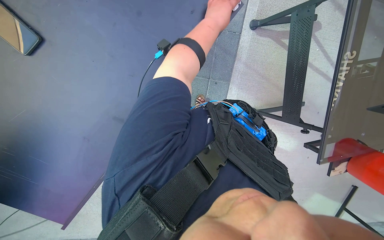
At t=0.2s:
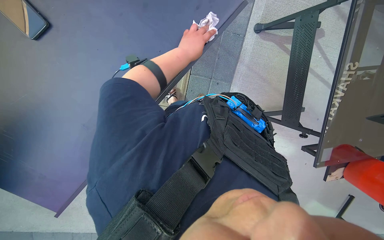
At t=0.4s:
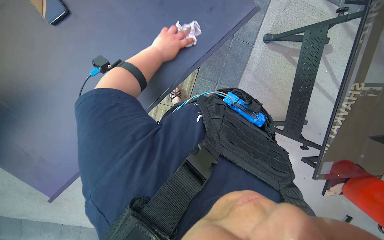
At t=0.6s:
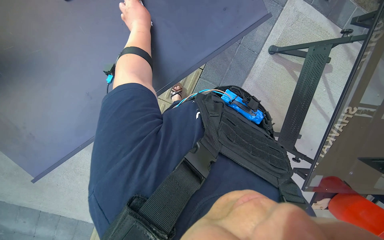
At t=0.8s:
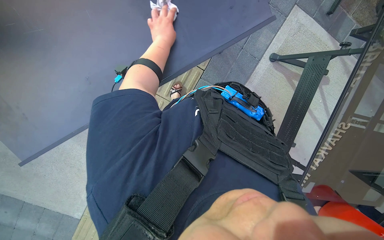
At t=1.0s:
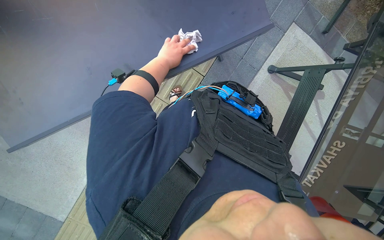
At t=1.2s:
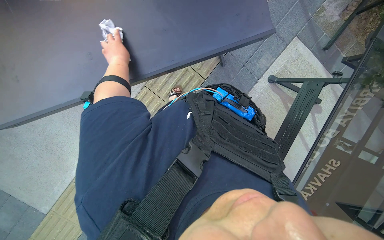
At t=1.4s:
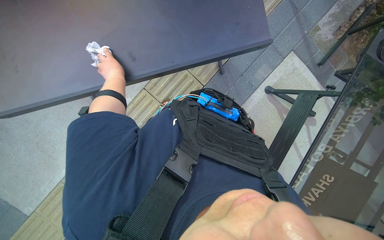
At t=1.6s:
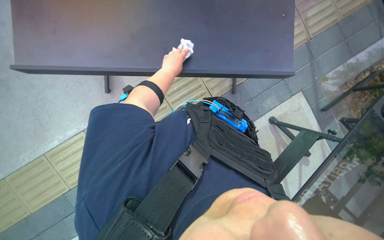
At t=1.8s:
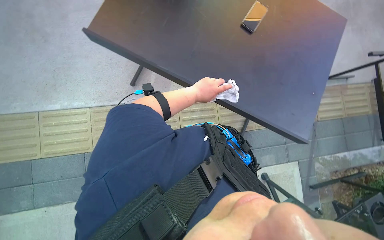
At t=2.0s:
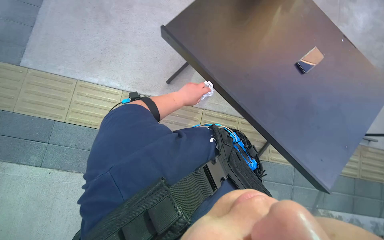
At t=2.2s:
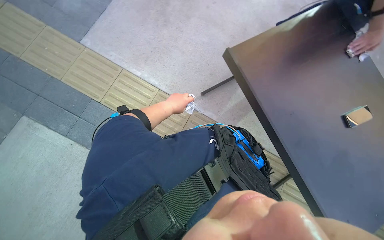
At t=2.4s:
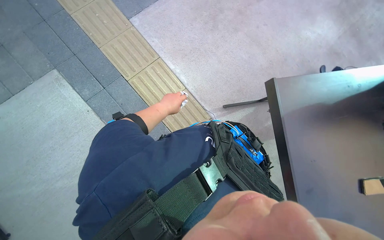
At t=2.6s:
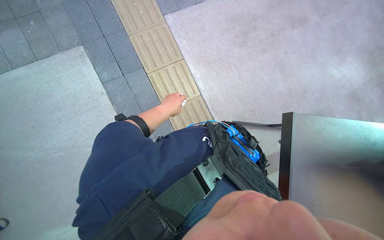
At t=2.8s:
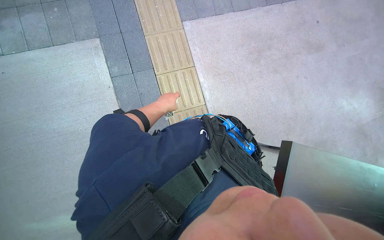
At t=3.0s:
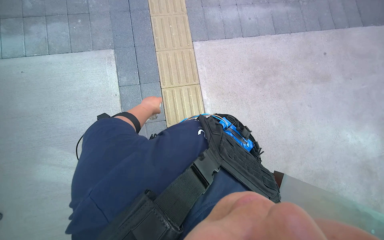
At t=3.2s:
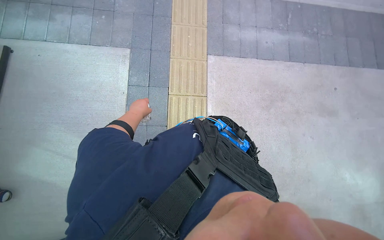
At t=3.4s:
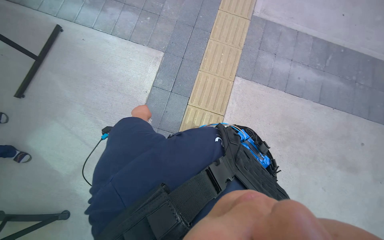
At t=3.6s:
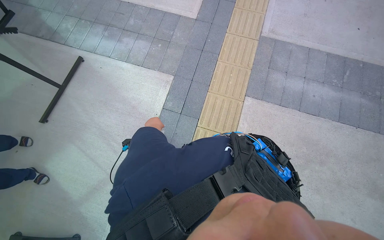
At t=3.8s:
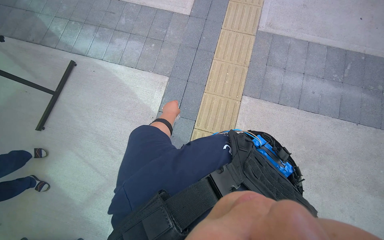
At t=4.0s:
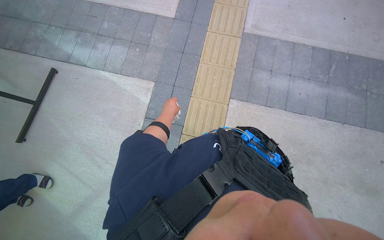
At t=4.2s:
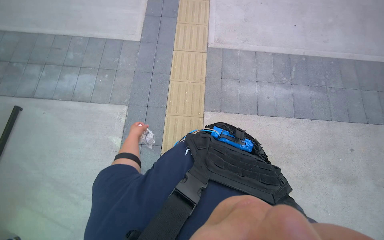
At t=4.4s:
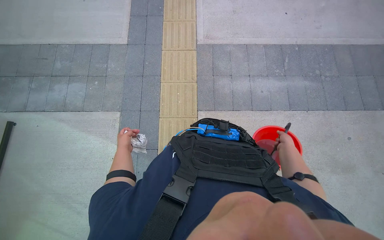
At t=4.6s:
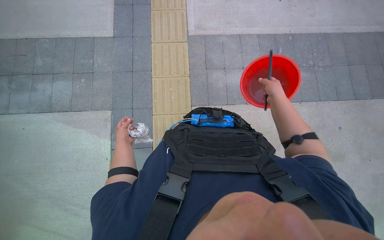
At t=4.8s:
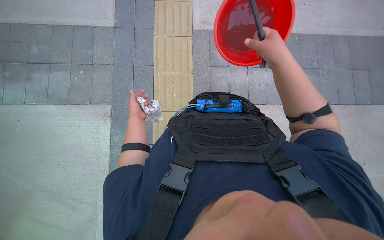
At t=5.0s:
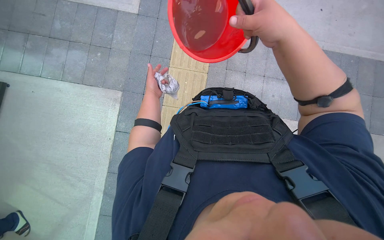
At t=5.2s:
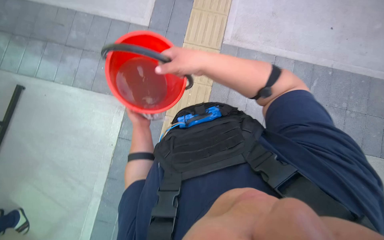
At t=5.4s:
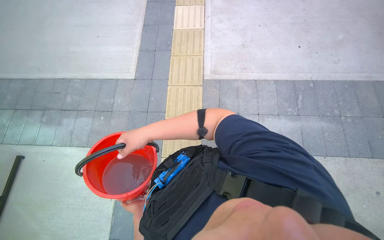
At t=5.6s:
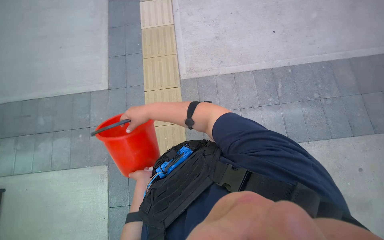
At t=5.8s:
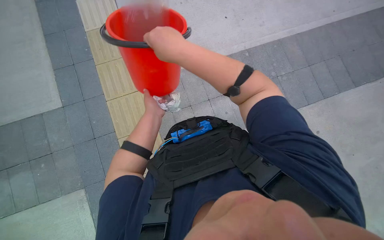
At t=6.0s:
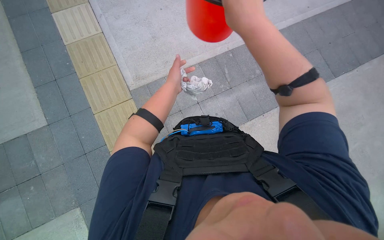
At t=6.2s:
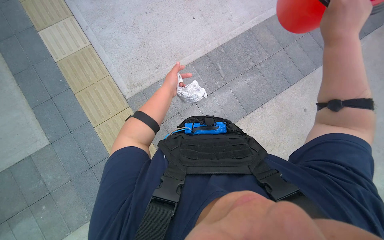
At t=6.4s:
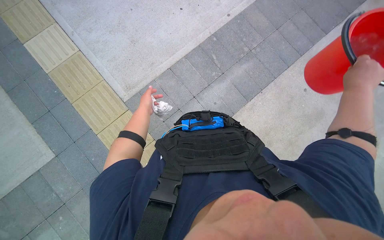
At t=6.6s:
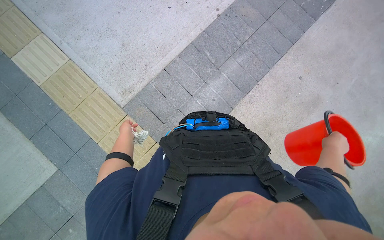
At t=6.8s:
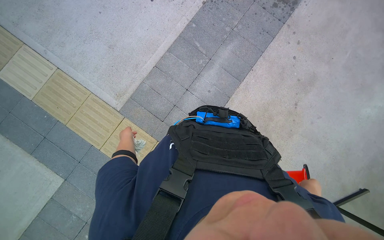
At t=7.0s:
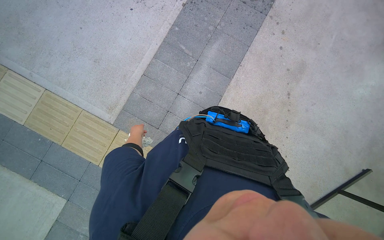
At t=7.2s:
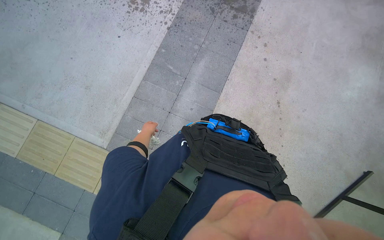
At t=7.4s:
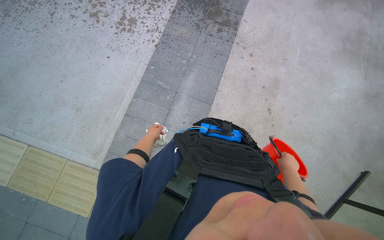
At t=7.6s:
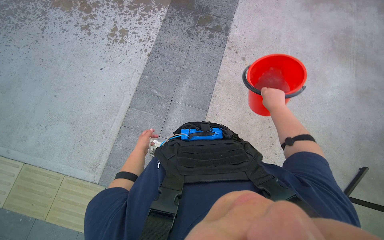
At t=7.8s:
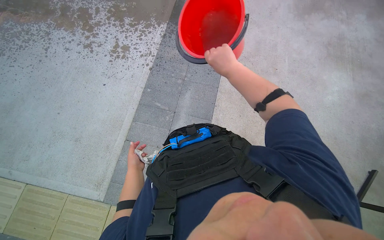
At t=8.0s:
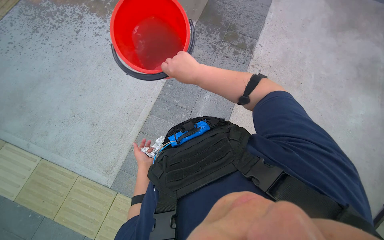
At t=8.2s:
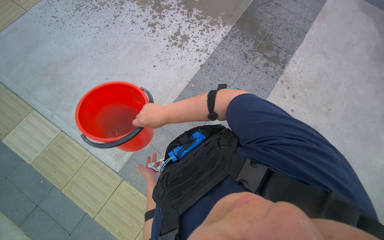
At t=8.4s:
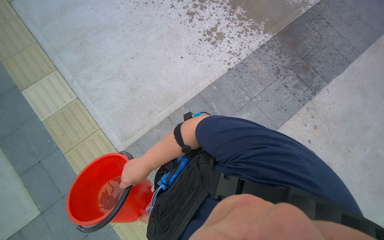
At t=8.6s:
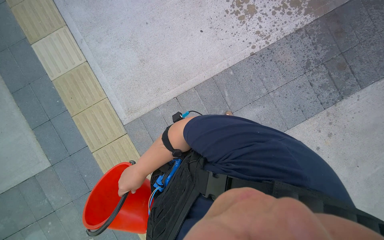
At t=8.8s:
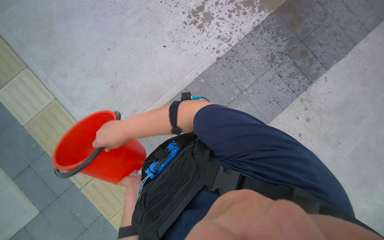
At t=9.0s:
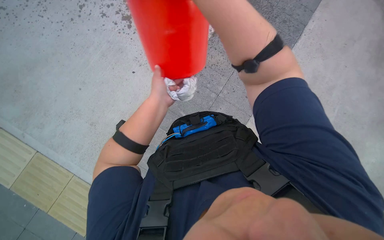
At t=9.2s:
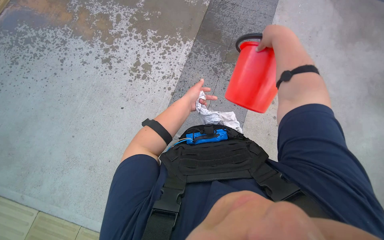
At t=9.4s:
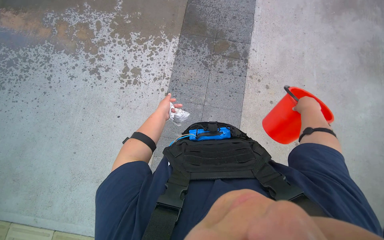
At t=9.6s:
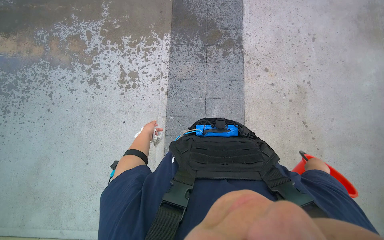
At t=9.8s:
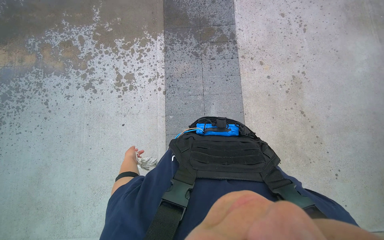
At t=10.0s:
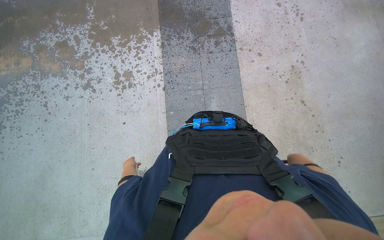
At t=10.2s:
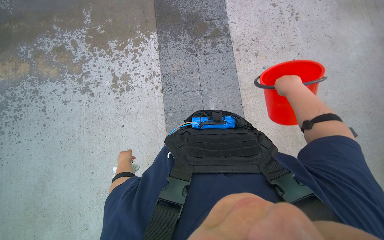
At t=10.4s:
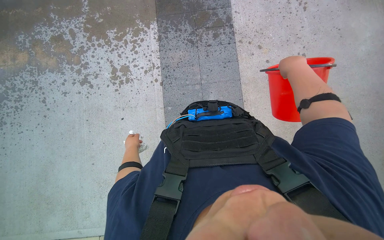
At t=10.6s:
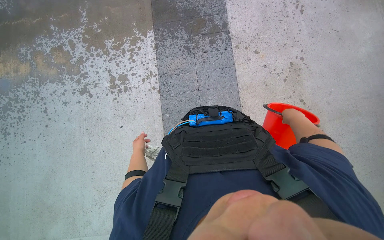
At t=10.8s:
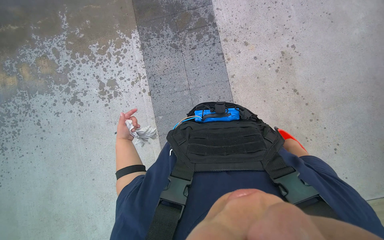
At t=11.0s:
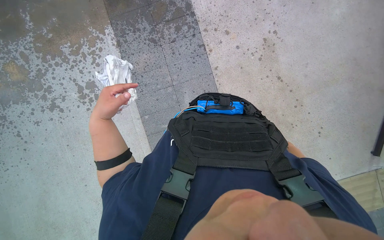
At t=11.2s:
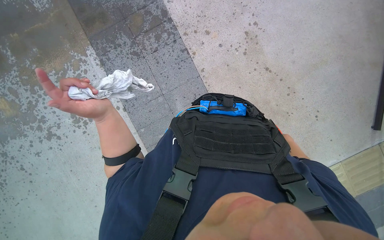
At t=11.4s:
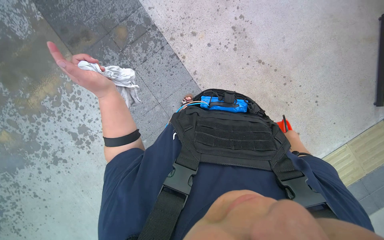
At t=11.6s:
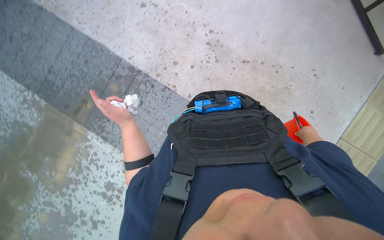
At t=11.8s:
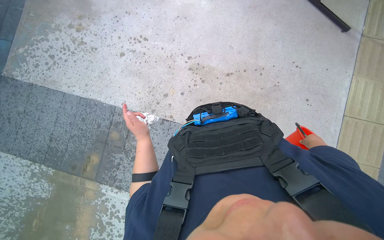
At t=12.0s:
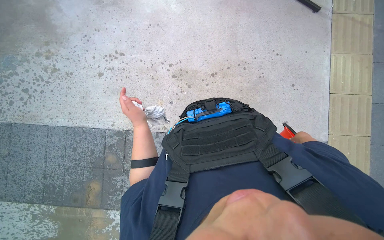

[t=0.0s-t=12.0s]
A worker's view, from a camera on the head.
Job: preparing cleaning supplies.
The whole recording: Rinsing and wringing cleaning cloth. The worker rinses and wrings a cleaning cloth in a red bucket.
t=0.0s to t=1.6s: The view tips upward by about 20 degrees. The scene turns approximately 50 degrees clockwise in the picture.
t=1.6s to t=3.0s: The wearer moves approximately 60 cm. The head turns to the left by about 115 degrees. The view tips upward by some 25 degrees.
t=3.0s to t=4.4s: The head travels about 60 cm.
t=4.4s to t=6.0s: The camera travels roughly 60 cm. The head rotates roughly 25 degrees to the right.
t=6.0s to t=7.6s: The scene rotates counterclockwise by about 50 degrees.
t=7.6s to t=9.0s: The camera is carried approximately 60 cm.
t=9.0s to t=10.4s: The scene rotates counterclockwise by approximately 40 degrees.
t=10.4s to t=12.0s: The wearer moves about 70 cm. The scene rotates counterclockwise by about 80 degrees.

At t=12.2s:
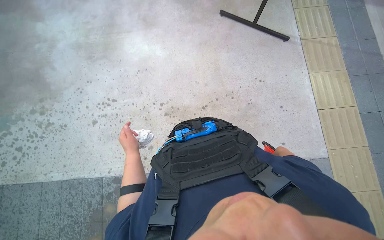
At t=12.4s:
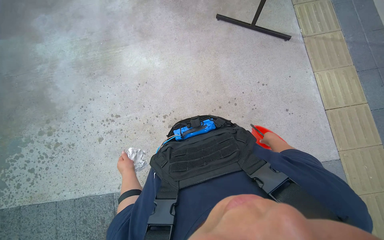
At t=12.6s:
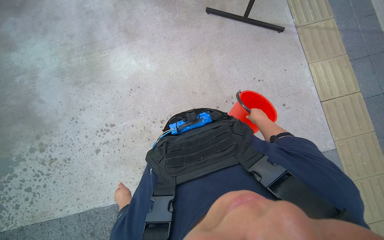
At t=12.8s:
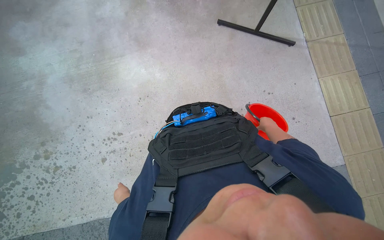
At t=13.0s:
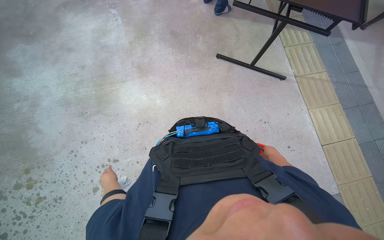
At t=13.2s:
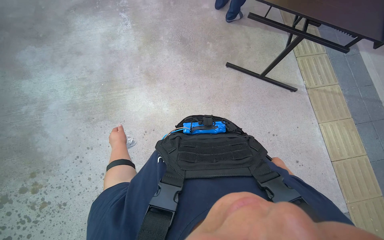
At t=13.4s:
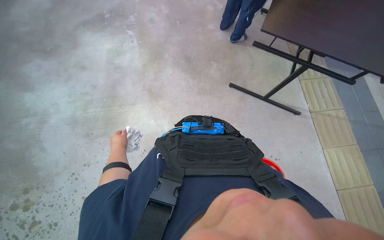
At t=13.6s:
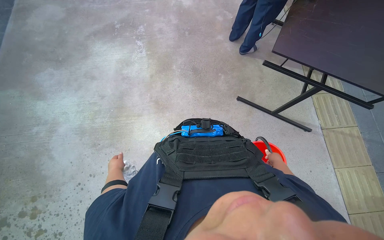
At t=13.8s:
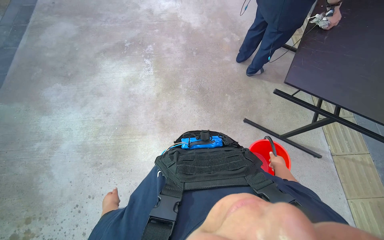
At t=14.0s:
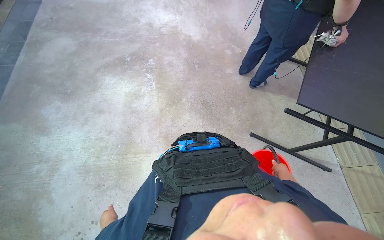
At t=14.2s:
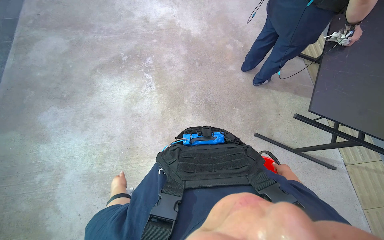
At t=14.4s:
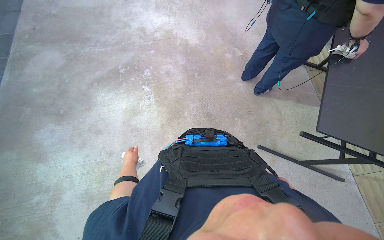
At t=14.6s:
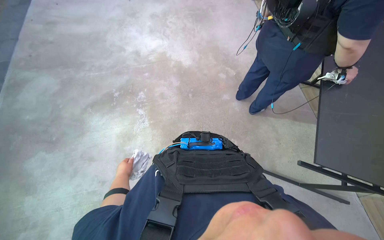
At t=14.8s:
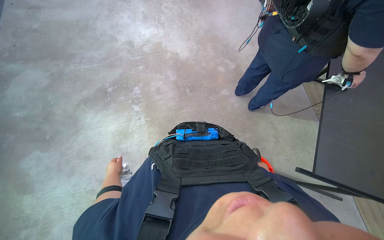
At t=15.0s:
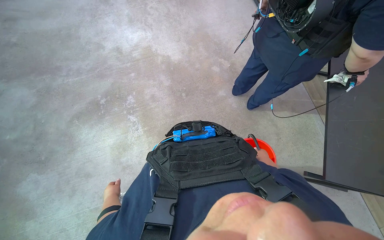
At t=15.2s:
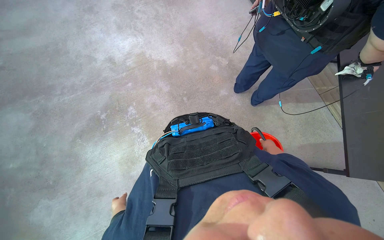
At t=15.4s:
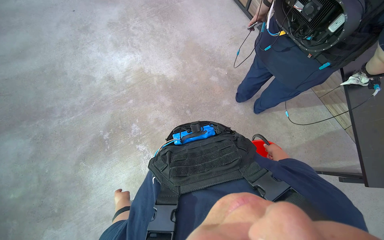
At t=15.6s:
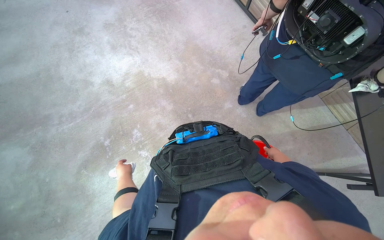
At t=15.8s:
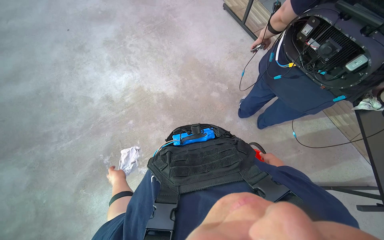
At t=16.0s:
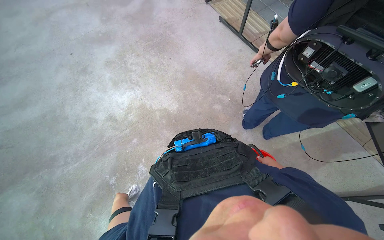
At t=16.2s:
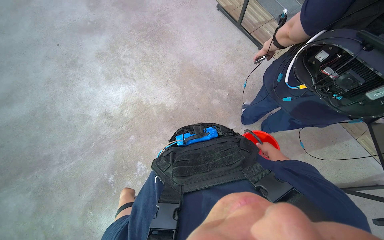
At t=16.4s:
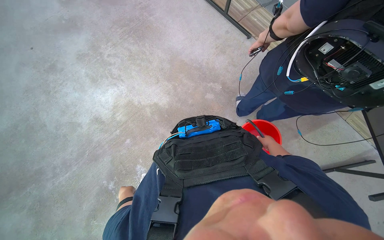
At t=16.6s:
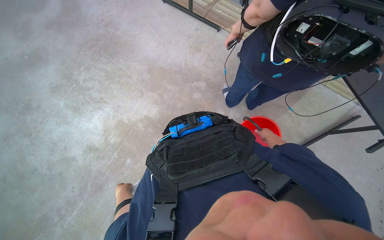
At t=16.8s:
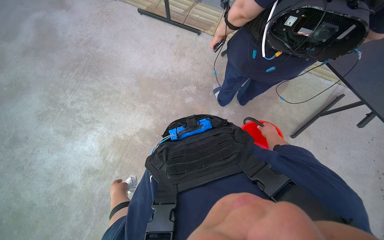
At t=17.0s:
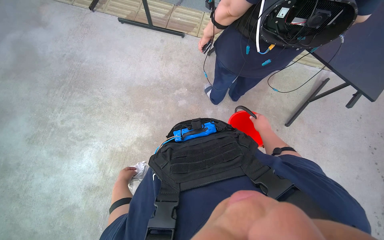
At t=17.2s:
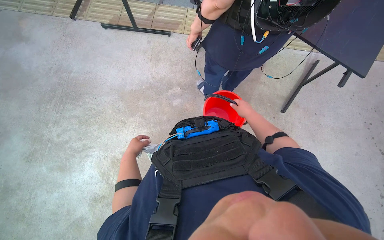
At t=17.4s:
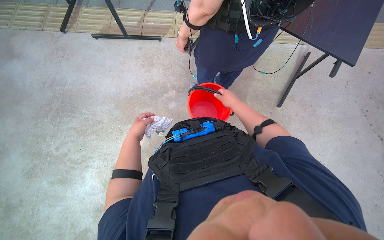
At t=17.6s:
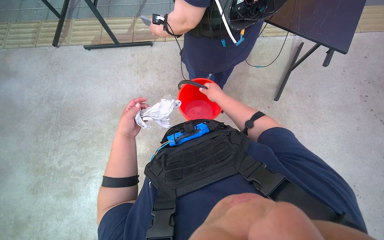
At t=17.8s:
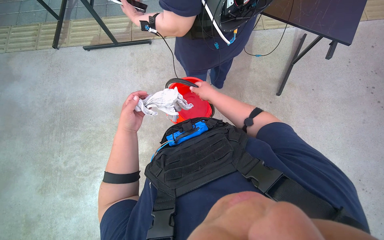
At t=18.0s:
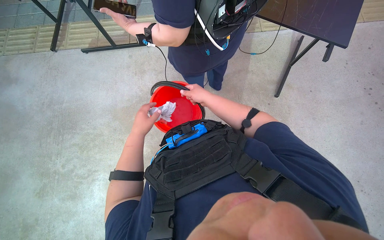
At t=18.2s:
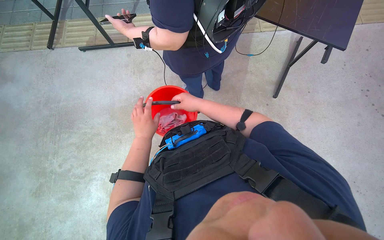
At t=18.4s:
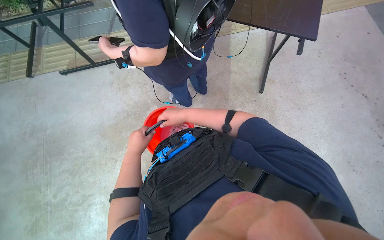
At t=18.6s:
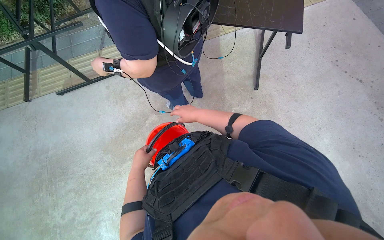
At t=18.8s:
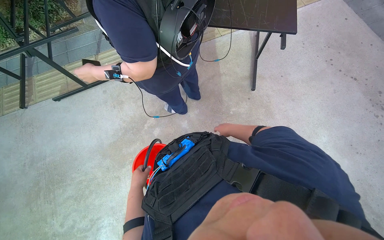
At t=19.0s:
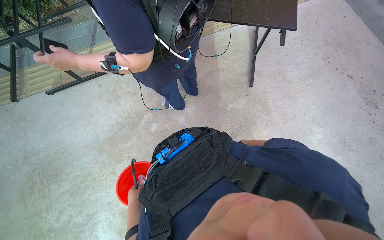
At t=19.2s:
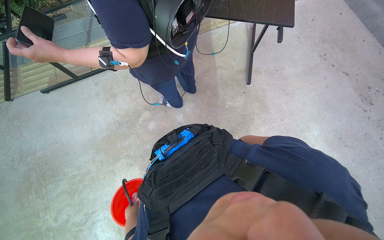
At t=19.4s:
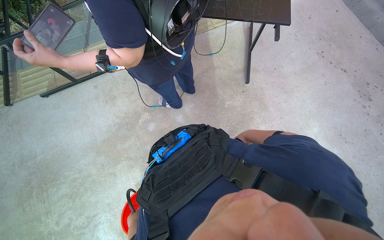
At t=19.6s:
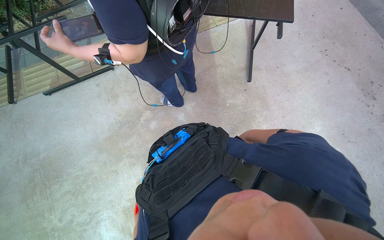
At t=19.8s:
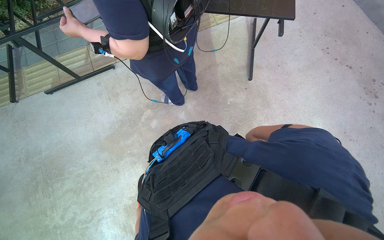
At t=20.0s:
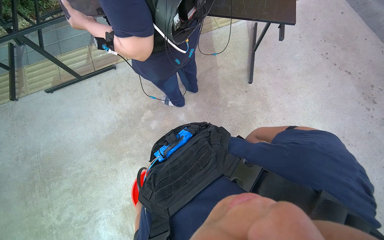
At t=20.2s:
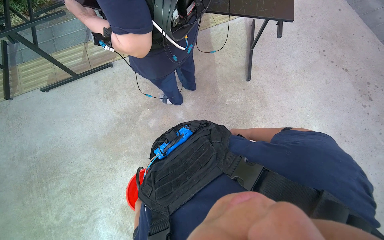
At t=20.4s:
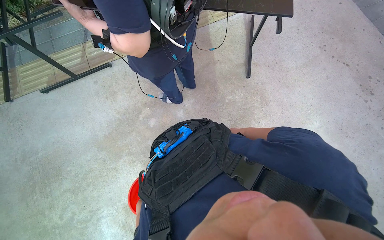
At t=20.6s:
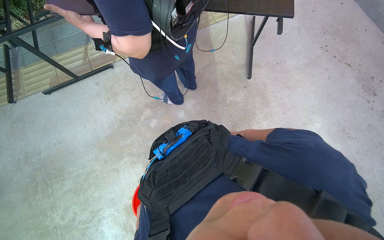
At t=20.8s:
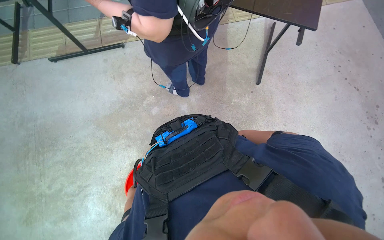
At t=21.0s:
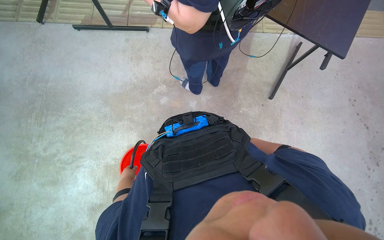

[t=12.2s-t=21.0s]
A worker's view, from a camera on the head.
Job: preparing cleaning supplies.
The whole recording: Rinsing and wringing cleaning cloth. The worker rinses and wrings a cleaning cloth in a red bucket.
t=12.2s to t=13.6s: The camera travels roughly 90 cm.
t=13.6s to t=15.2s: The wearer moves about 1 m.
t=15.2s to t=16.6s: The camera is carried approximately 60 cm. The wearer's head swings some 35 degrees to the right.
t=16.6s to t=18.0s: The scene rotates counterclockwise by some 35 degrees.
t=18.0s to t=19.6s: The right hand shifts roughly 30 cm to the right and down the picture.
